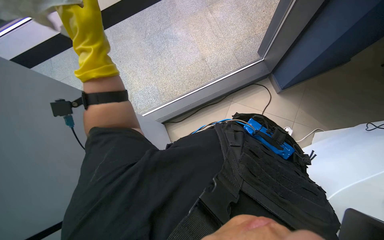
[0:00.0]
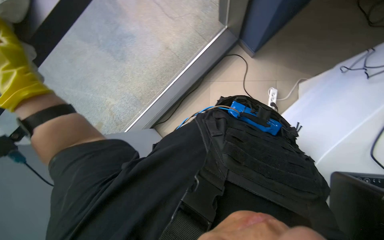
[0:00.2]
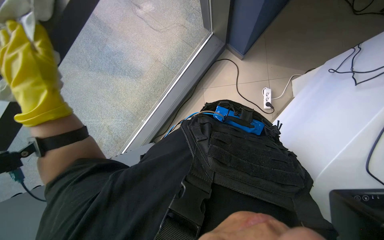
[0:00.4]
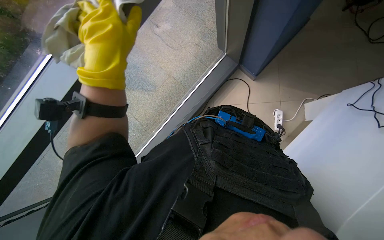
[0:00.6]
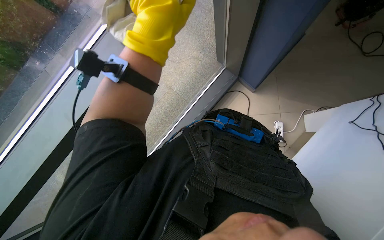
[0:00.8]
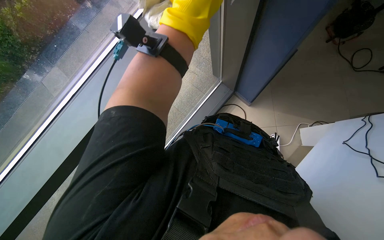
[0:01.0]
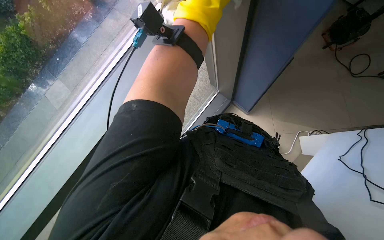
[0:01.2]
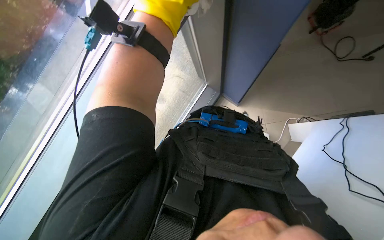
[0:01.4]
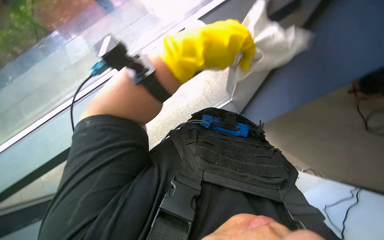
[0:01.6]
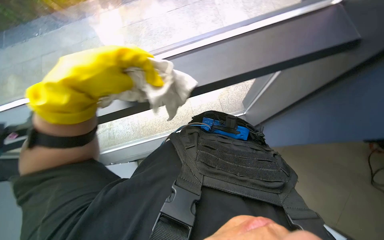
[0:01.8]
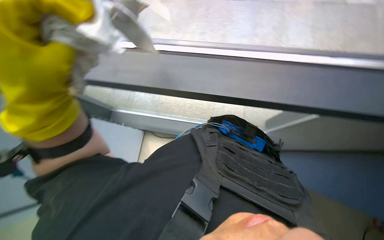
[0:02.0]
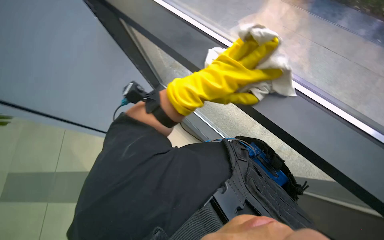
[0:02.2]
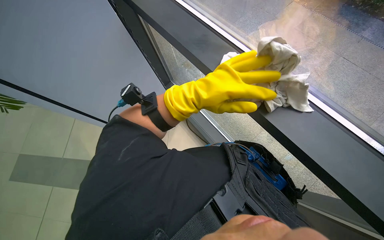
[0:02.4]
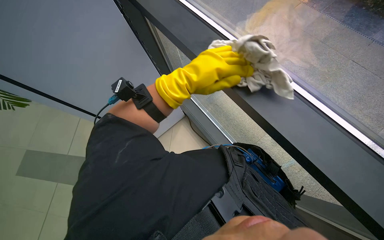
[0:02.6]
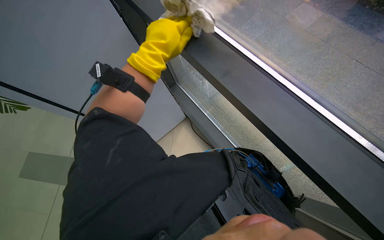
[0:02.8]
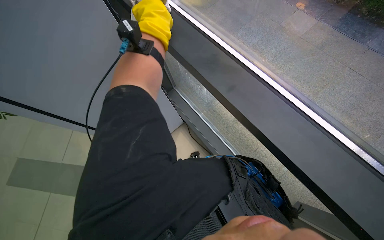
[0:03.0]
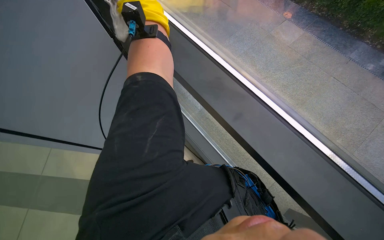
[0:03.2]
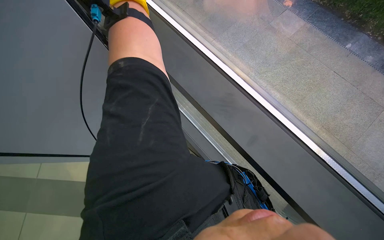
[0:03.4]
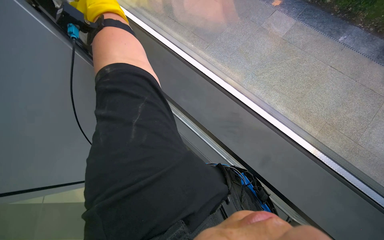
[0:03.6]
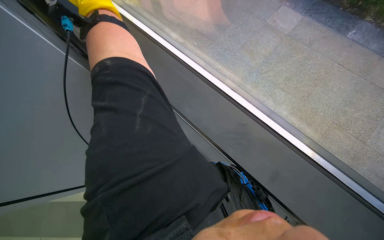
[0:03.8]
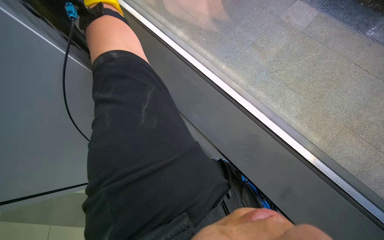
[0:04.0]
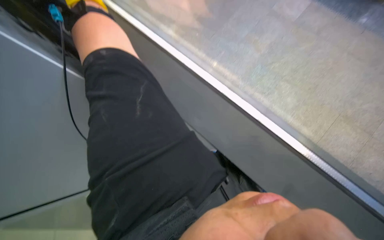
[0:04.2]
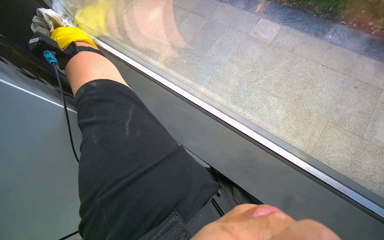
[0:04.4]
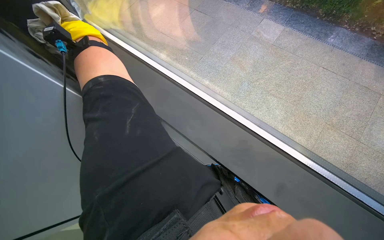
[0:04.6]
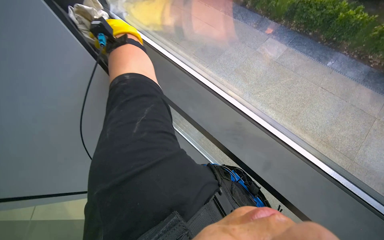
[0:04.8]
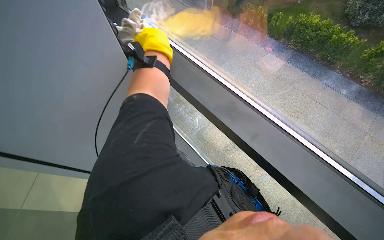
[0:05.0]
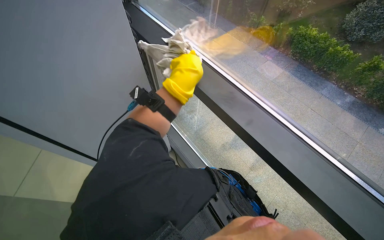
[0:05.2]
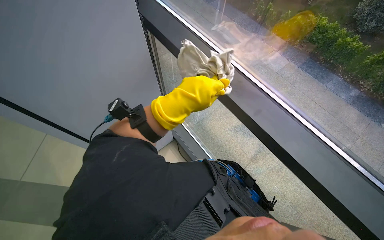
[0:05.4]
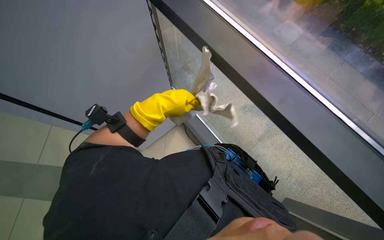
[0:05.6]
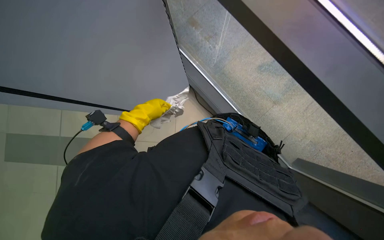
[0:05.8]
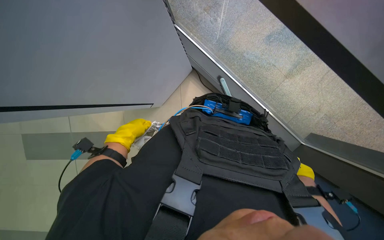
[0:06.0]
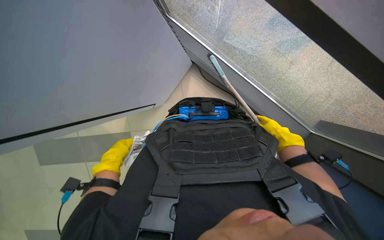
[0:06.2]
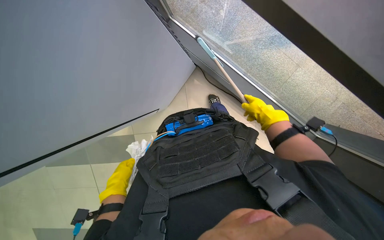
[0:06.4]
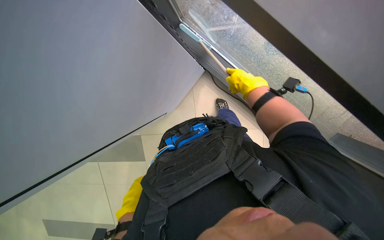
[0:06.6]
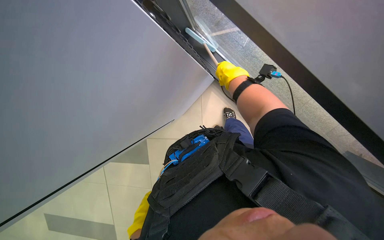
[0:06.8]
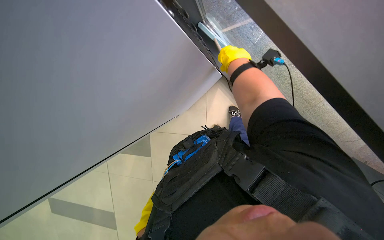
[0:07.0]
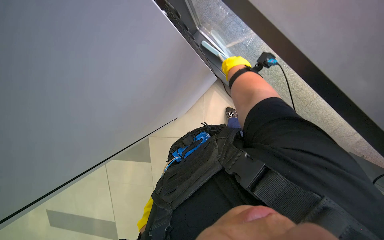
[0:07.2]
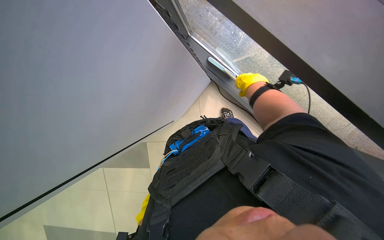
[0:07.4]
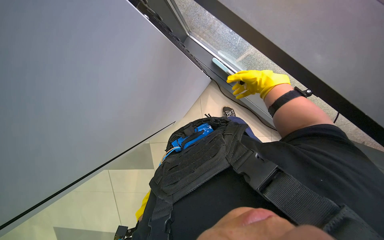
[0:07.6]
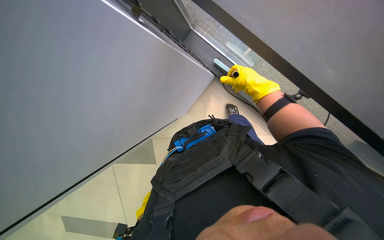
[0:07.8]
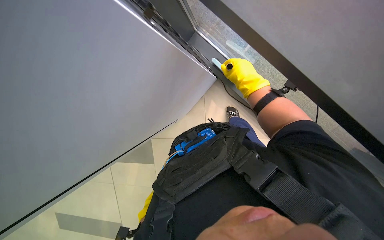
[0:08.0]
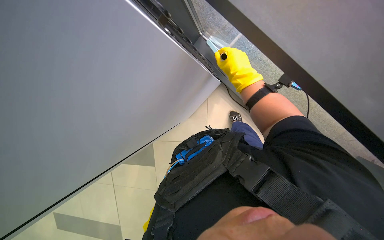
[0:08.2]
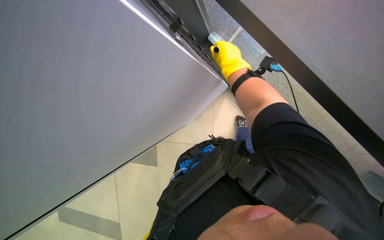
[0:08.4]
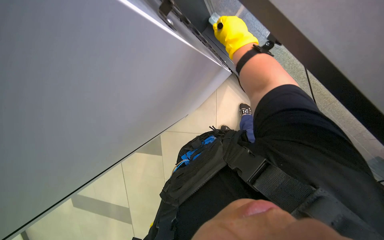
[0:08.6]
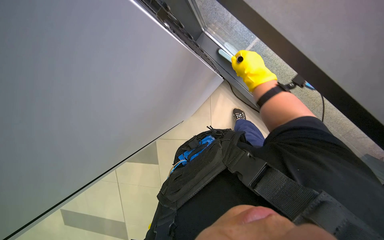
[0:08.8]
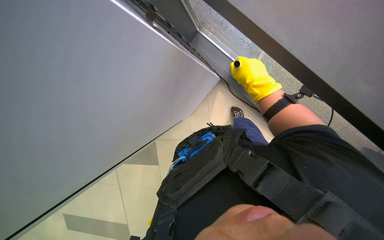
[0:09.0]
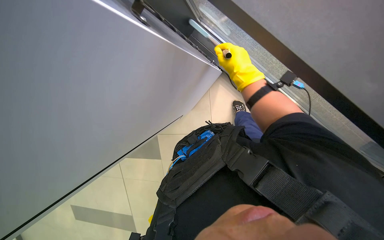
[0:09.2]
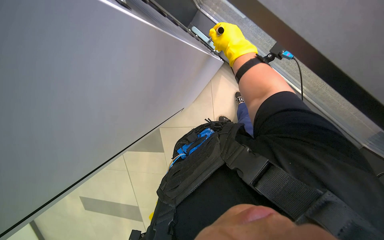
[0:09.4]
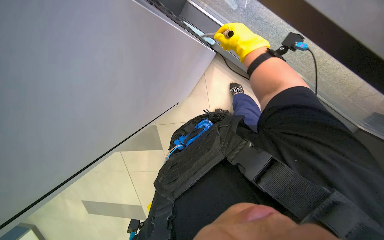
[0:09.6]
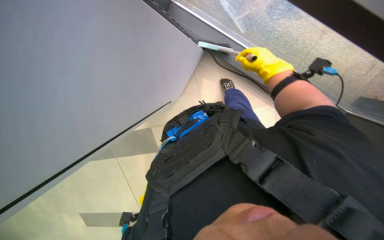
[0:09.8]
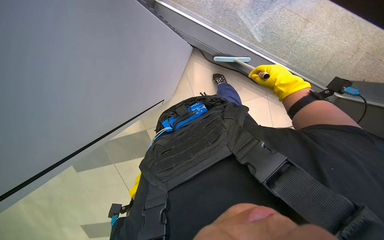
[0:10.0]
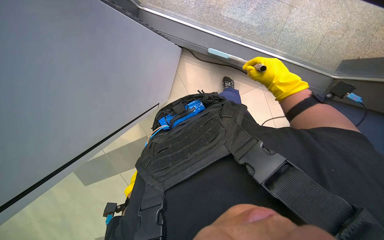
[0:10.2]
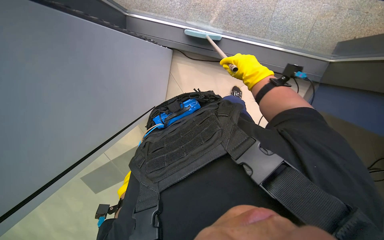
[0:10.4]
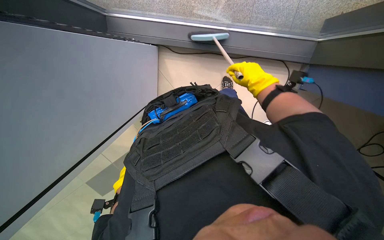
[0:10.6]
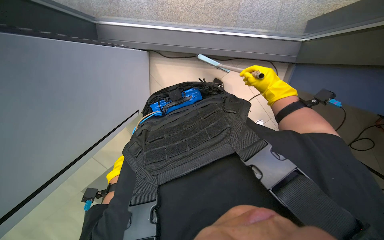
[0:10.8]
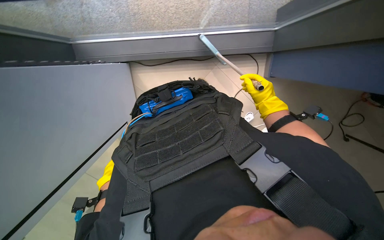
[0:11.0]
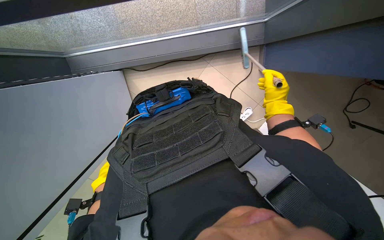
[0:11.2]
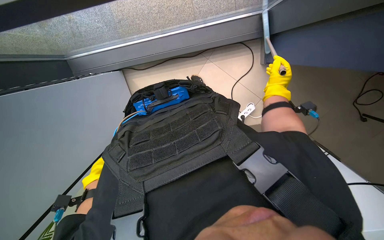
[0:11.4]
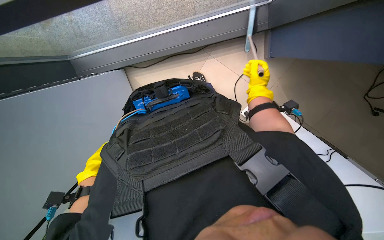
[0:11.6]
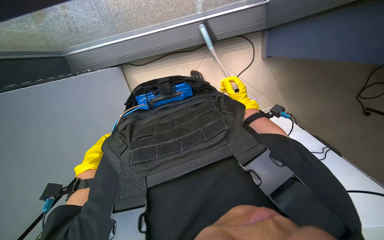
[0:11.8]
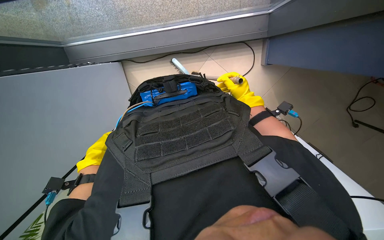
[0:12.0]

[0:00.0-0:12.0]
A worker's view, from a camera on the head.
Job: sweeping floor.
The whole recording: Sweeping floor with brush. The worker sweeps the floor with a brush and collects debris into a dustpan.
0.0 to 1.6 s: The camera pitches upward, by approximately 15 degrees. The left hand heads to the right, covering approximately 50 cm.
3.0 to 4.4 s: The left hand heads to the left, covering roughly 25 cm.
4.4 to 6.0 s: The view tilts roughly 20 degrees downward.
6.0 to 7.6 s: The scene rotates counterclockwise by about 45 degrees.
9.0 to 10.4 s: The camera pitches downward, by approximately 20 degrees. The right hand moves farther from the camera, approximately 10 cm, and travels to the right and back again, roughly 15 cm each way.
10.4 to 12.0 s: The scene turns about 25 degrees counterclockwise in the picture.

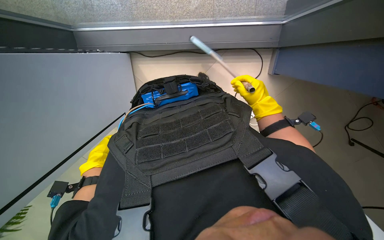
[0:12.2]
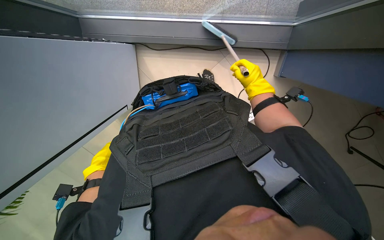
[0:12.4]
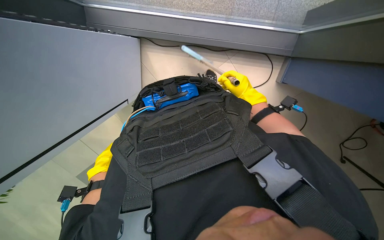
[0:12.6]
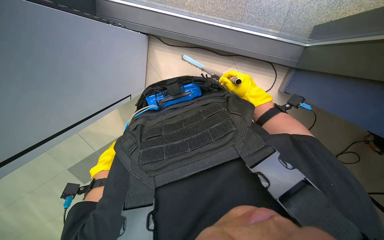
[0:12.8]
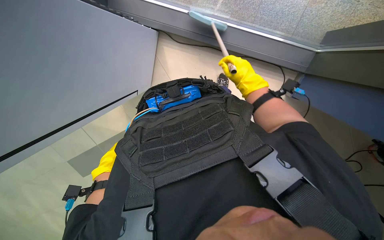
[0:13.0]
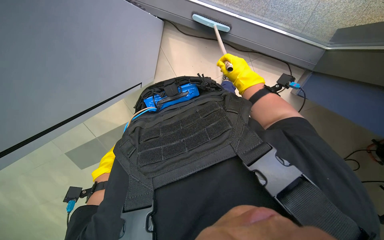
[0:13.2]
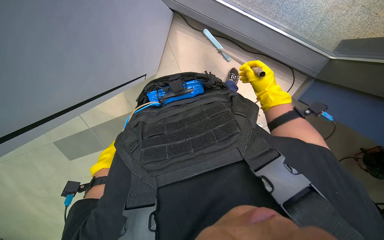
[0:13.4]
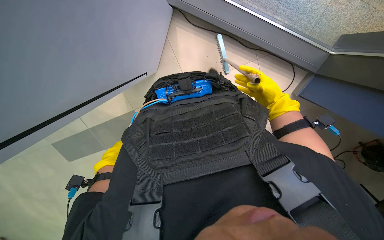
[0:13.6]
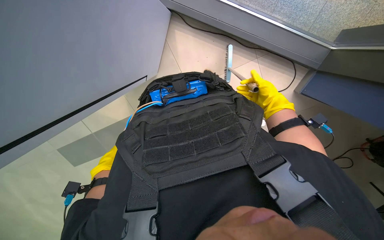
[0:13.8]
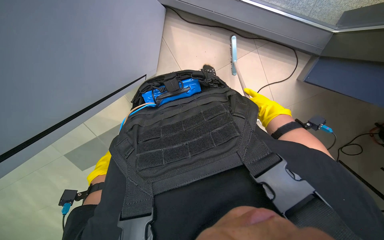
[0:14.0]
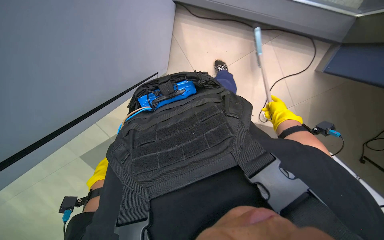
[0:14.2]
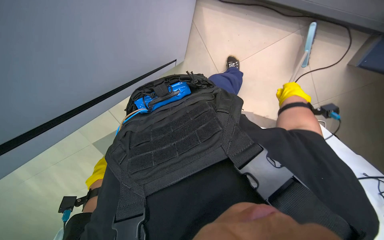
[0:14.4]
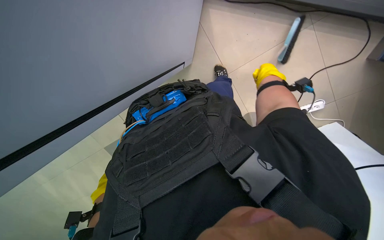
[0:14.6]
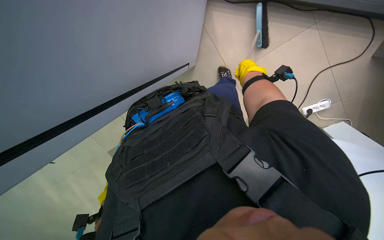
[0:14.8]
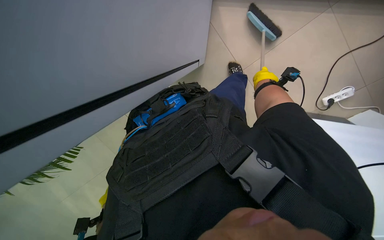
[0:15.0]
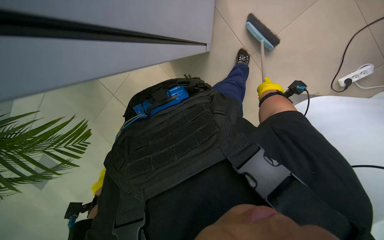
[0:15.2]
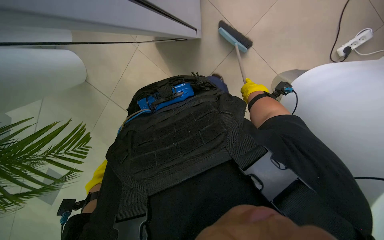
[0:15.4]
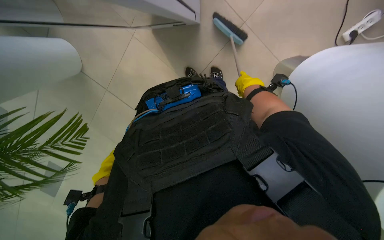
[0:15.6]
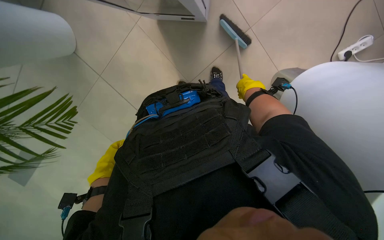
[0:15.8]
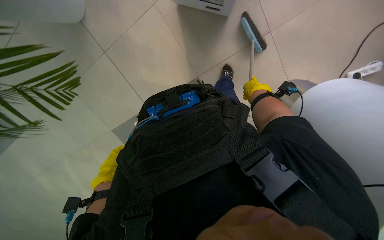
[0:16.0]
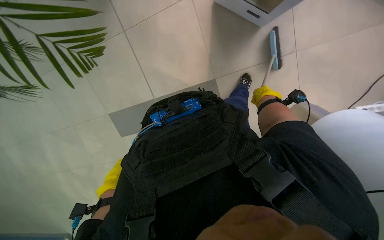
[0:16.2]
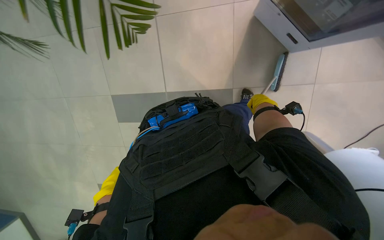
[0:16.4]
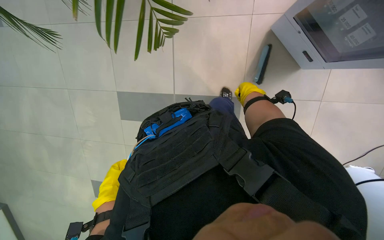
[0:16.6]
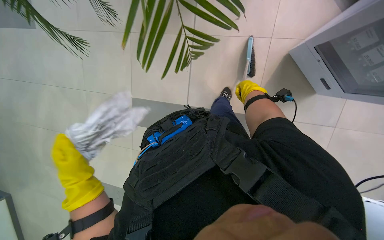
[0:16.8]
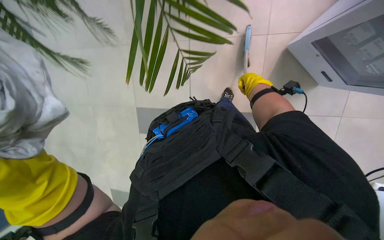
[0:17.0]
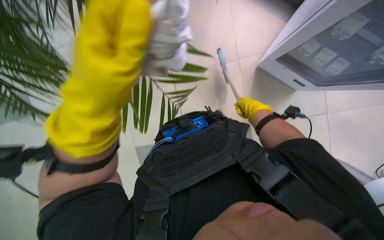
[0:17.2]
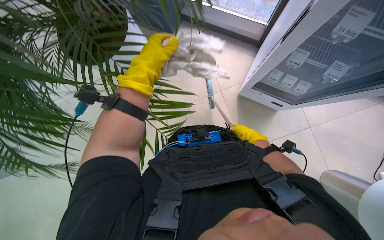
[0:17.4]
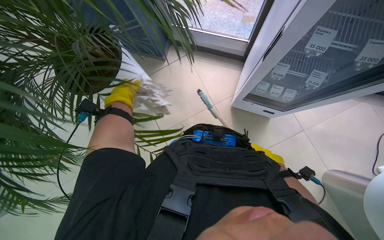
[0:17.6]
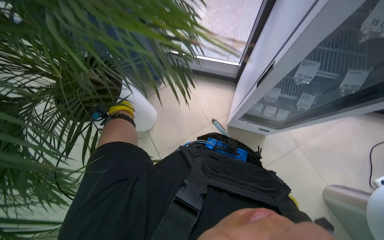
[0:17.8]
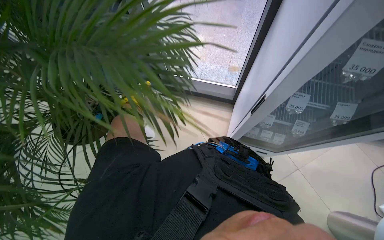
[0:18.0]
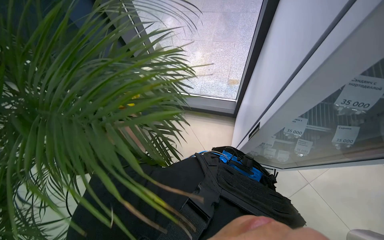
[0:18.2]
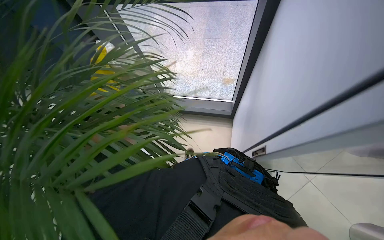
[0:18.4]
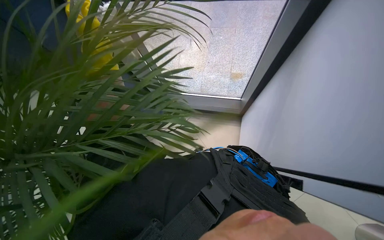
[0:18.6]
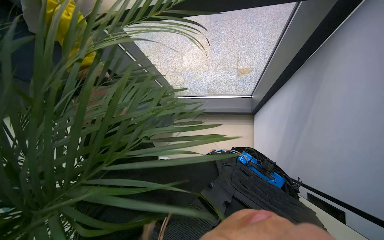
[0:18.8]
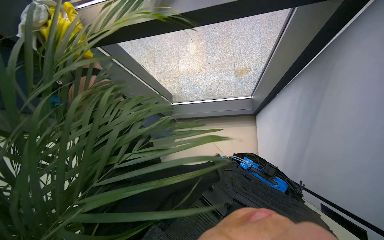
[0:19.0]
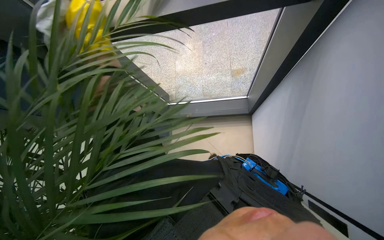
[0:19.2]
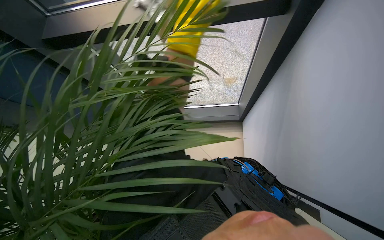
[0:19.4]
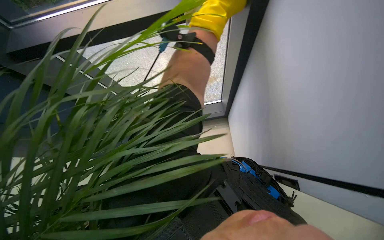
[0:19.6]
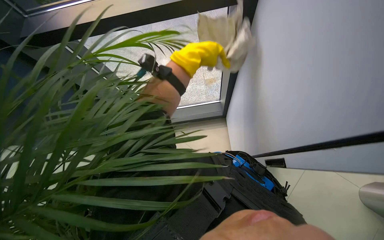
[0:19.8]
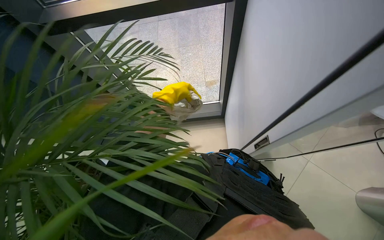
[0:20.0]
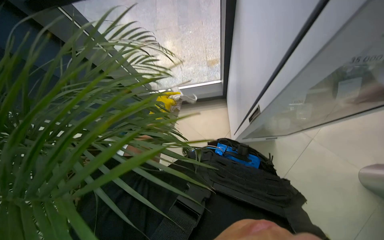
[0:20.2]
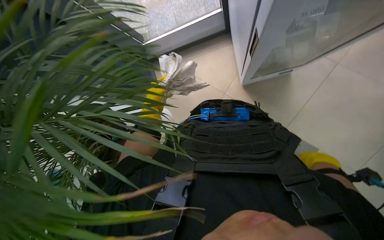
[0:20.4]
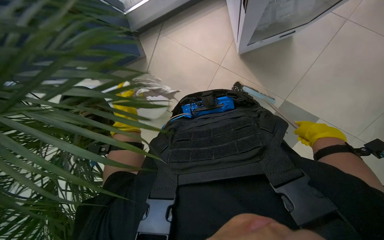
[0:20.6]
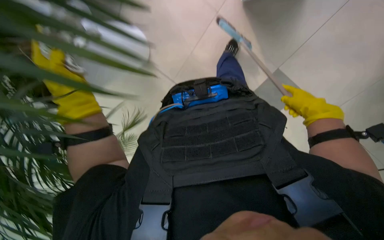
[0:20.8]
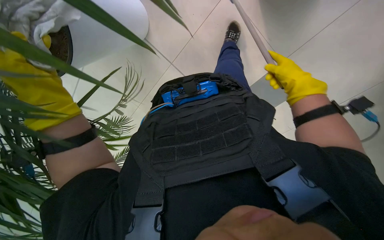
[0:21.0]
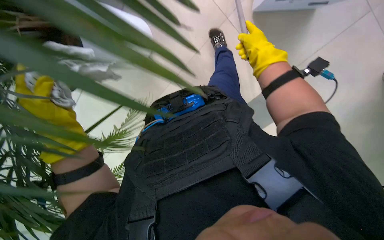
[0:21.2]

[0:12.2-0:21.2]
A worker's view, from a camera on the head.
Job: sweeping floor.
The whole recording: Sweeping floor with brush. The worker sweeps the floor with a brush and collects debris into a dustpan.
12.2 to 13.8 s: The right hand travels farther from the camera by some 10 cm. The left hand is displaced nearer to the camera and to the right by some 20 cm.
13.8 to 15.2 s: The camera is aimed approximately 25 degrees further to the left. The right hand goes left and right, some 15 cm each way, reversing 2 times.
15.2 to 16.6 s: The right hand shifts roughly 20 cm to the left.
16.6 to 18.2 s: The view tilts about 50 degrees upward. The scene turns some 35 degrees counterclockwise in the picture.
19.8 to 21.2 s: Everything in view rotates about 35 degrees counterclockwise. The left hand travels to the left by some 15 cm.
